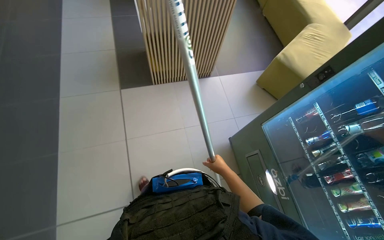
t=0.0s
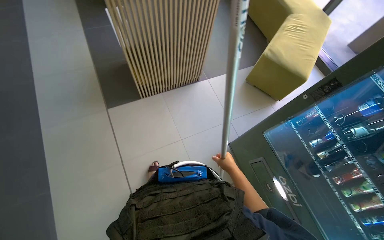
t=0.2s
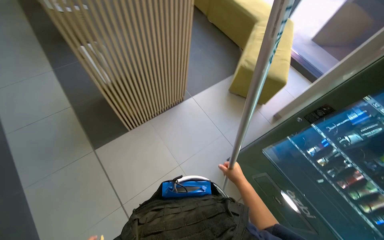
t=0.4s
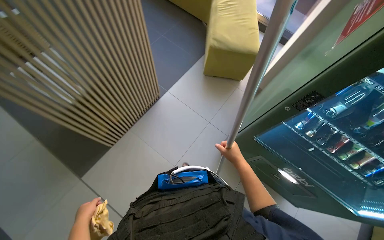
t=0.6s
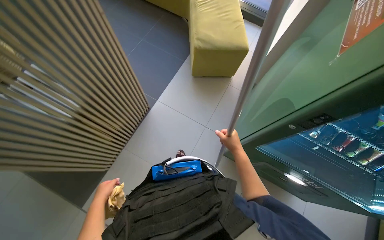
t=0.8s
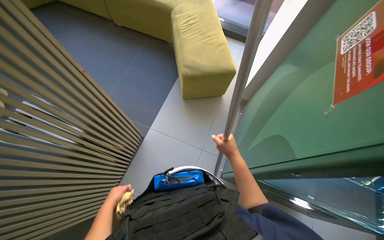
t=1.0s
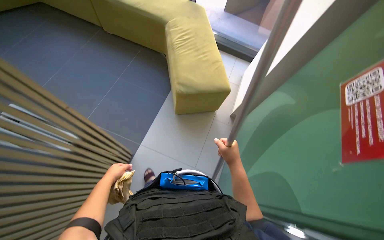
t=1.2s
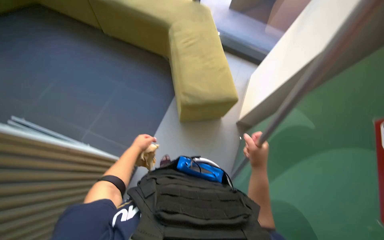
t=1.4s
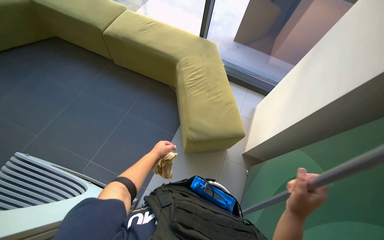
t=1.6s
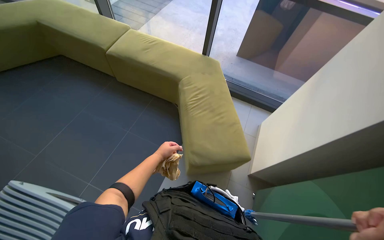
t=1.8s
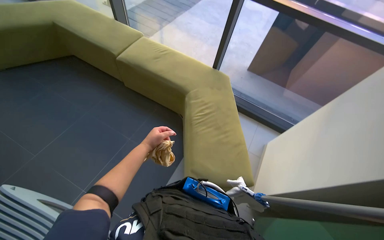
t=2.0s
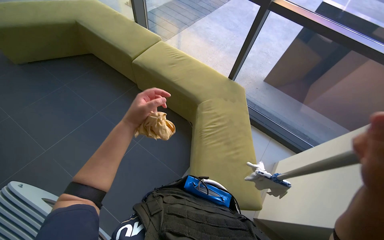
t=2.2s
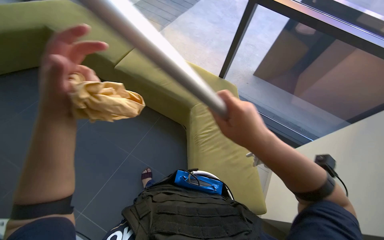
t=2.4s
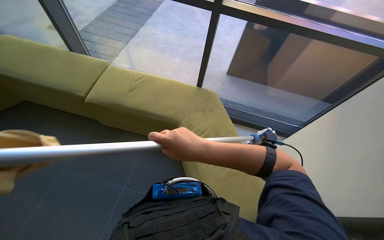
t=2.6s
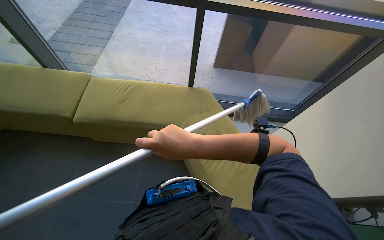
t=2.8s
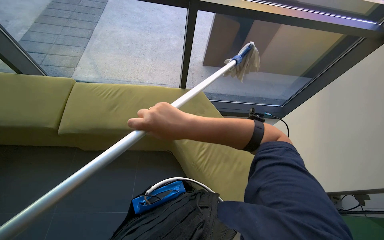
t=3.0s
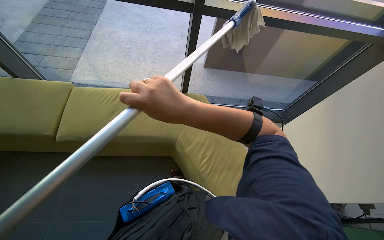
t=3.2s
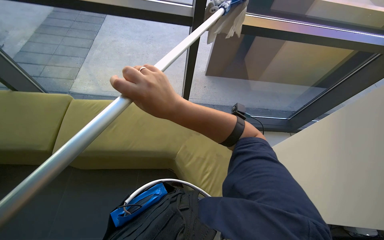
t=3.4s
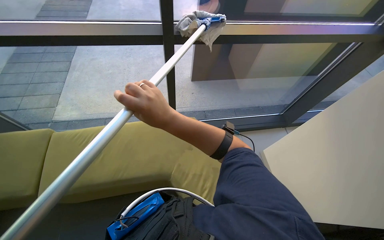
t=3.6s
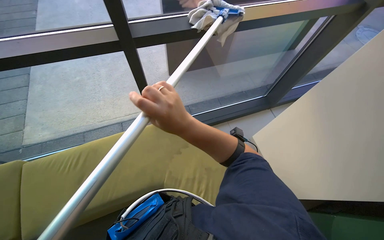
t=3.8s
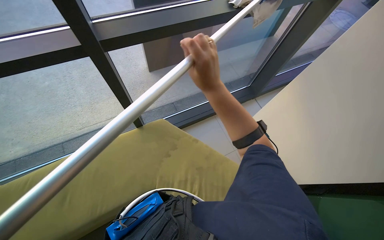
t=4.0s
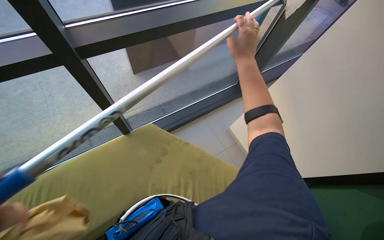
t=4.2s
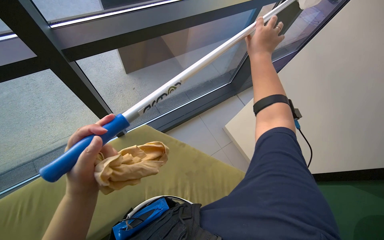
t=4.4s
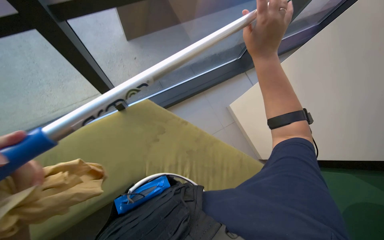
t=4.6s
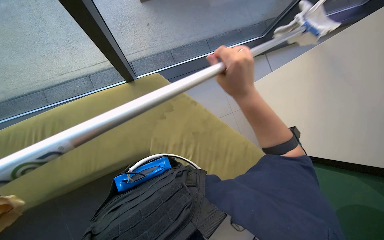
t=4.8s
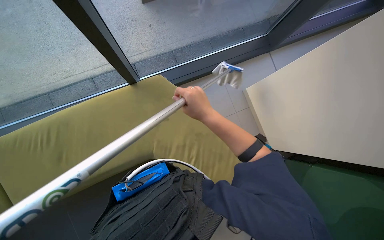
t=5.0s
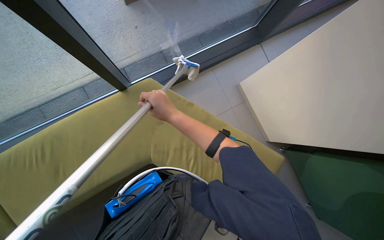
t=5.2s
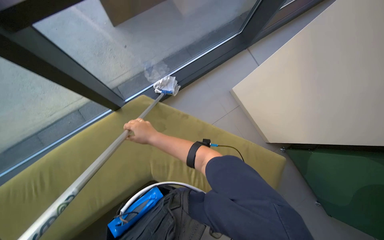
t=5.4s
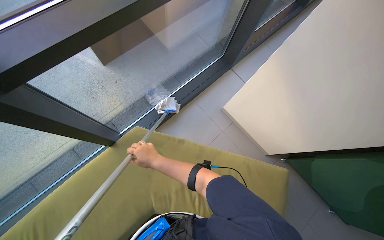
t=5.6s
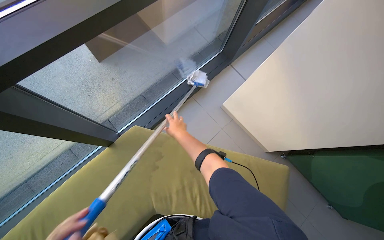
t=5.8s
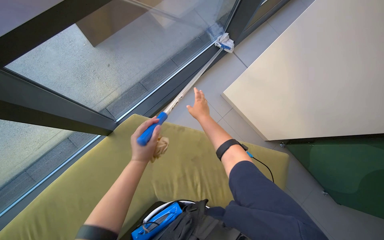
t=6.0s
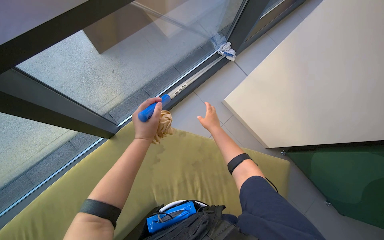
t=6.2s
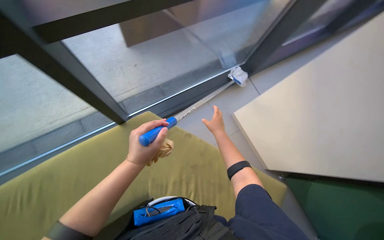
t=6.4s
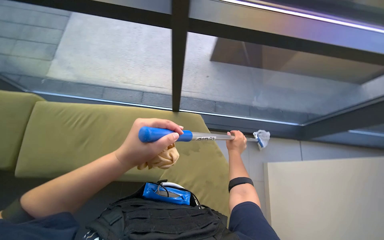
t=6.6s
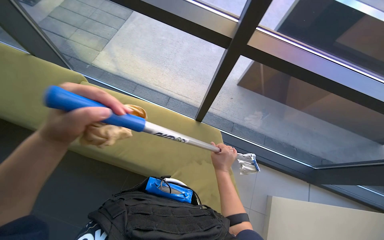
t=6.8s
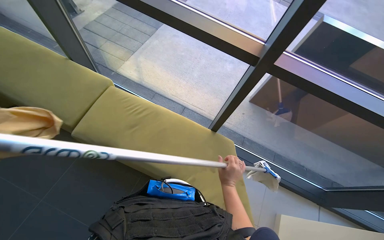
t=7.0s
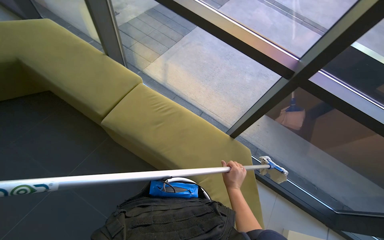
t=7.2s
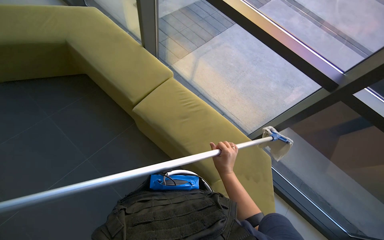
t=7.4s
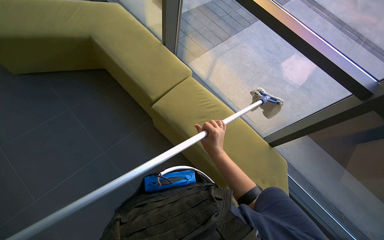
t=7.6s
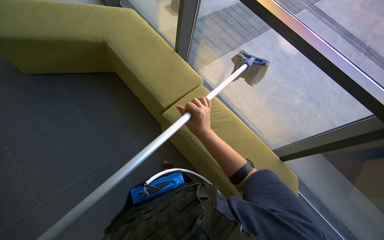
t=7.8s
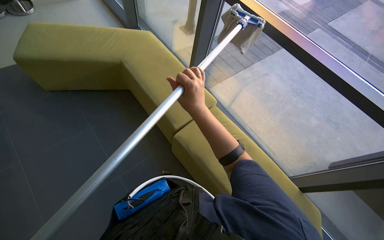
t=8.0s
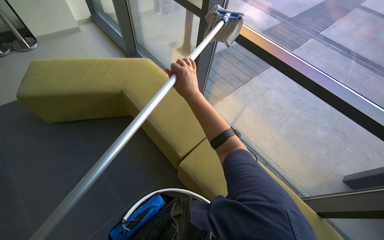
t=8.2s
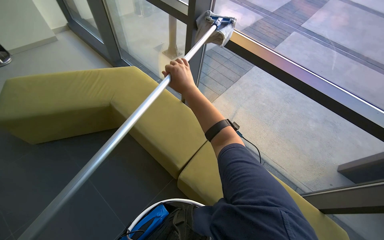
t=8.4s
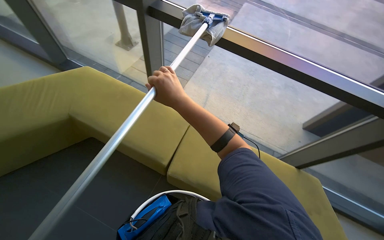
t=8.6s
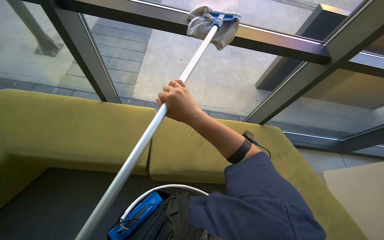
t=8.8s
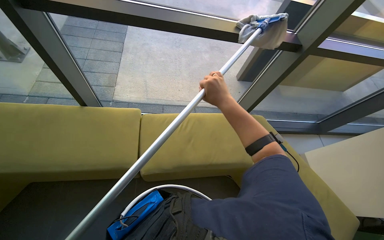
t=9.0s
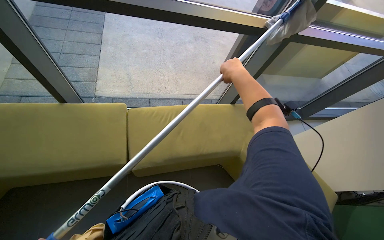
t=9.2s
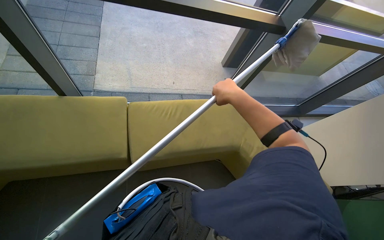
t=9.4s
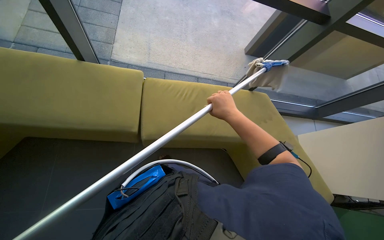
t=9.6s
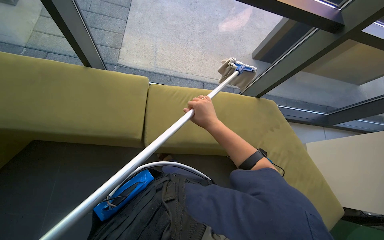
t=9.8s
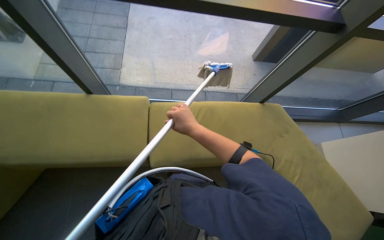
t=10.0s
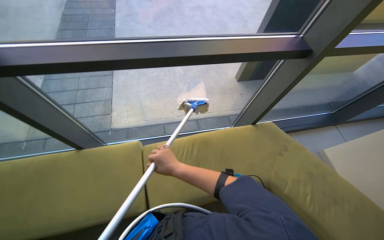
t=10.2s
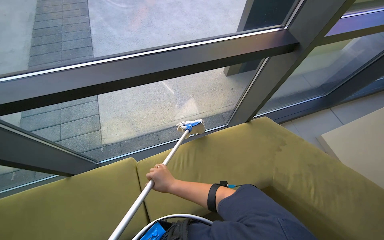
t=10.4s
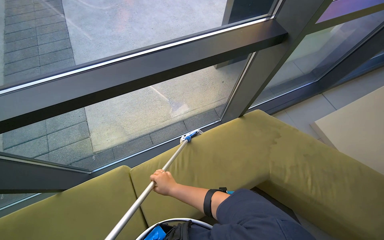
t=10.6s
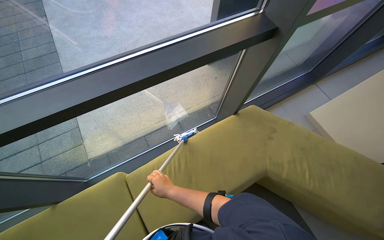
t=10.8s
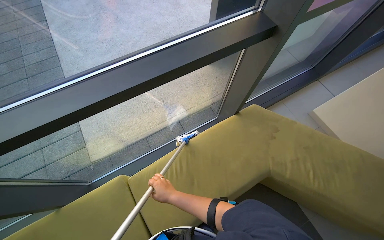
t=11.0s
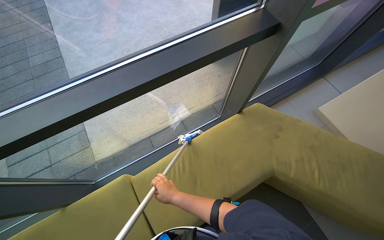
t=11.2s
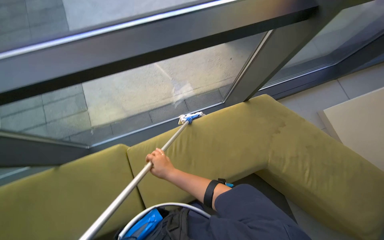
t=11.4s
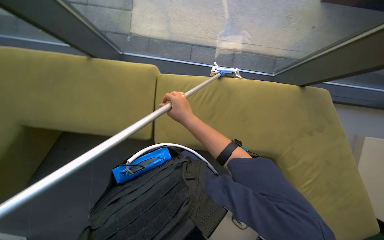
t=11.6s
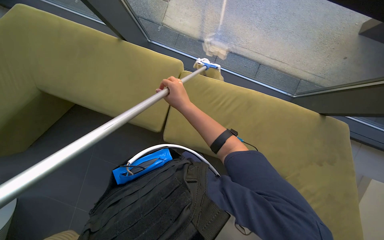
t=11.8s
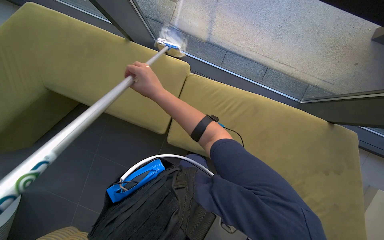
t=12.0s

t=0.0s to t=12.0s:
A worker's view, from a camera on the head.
Job: cleaning windows.
The whole recording: Cleaning large windows. The worker cleans large glass windows and their frames using a cloth and a squeegee on a pole.
t=0.0s to t=1.6s: The camera is carried about 80 cm. The head turns to the right by about 45 degrees.
t=1.6s to t=3.0s: The camera travels about 50 cm.
t=3.0s to t=4.4s: The head turns to the right by roughly 30 degrees.
t=4.4s to t=6.0s: The right hand is displaced farther from the camera, down the picture and to the left by some 40 cm.
t=7.6s to t=9.0s: The wearer looks roughly 40 degrees further to the right.
t=10.4s to t=12.0s: The wearer looks approximately 35 degrees further downward. Everything in view rotates some 45 degrees clockwise.

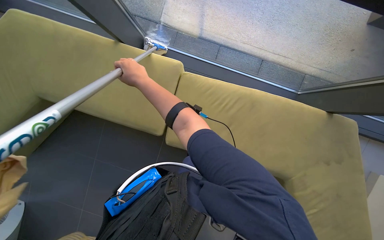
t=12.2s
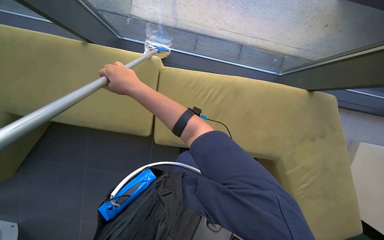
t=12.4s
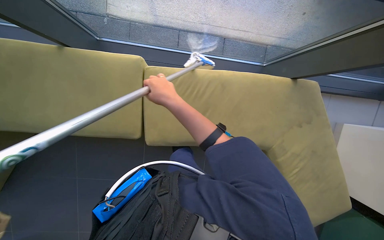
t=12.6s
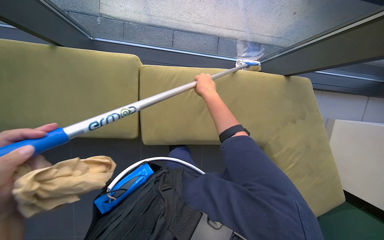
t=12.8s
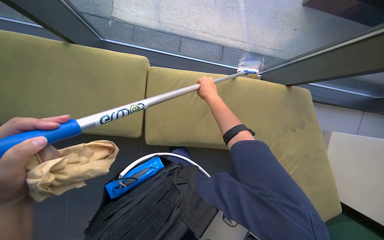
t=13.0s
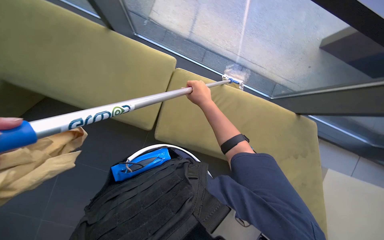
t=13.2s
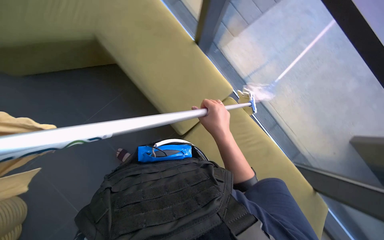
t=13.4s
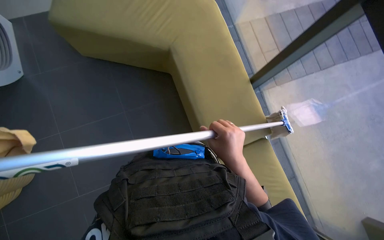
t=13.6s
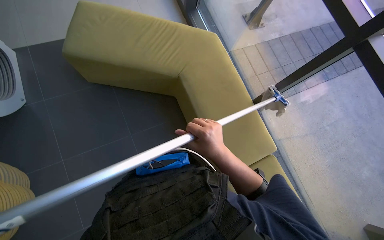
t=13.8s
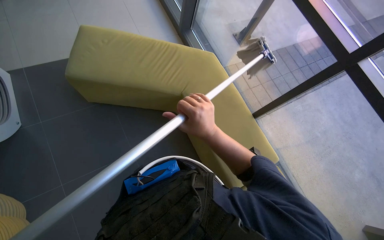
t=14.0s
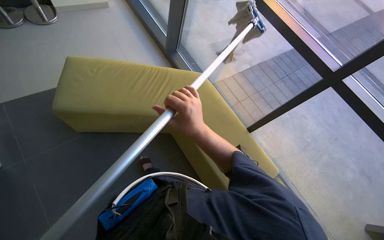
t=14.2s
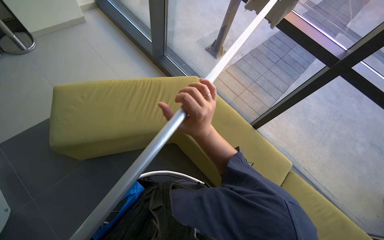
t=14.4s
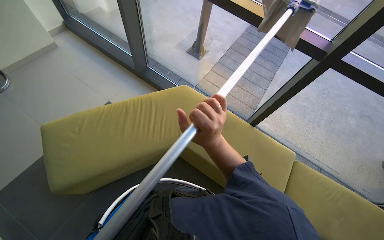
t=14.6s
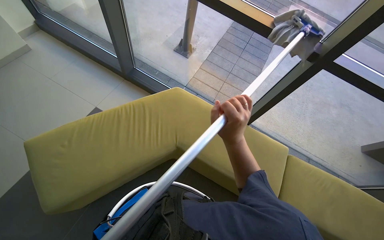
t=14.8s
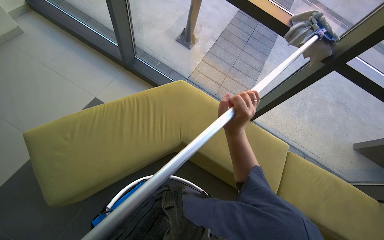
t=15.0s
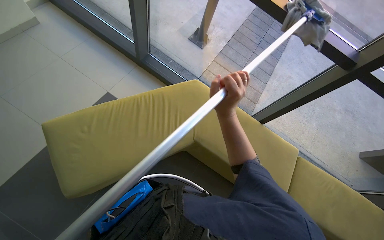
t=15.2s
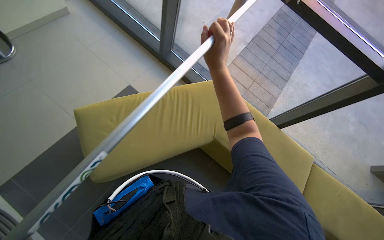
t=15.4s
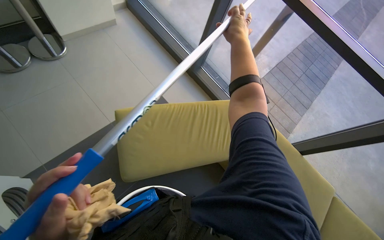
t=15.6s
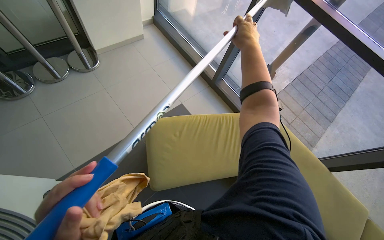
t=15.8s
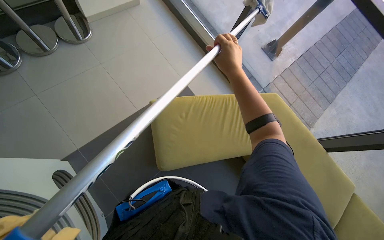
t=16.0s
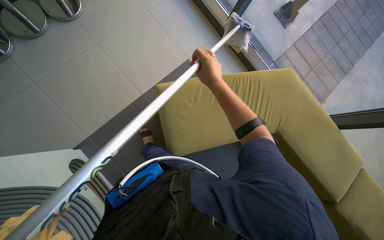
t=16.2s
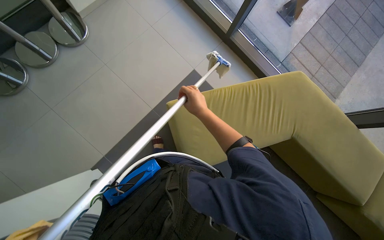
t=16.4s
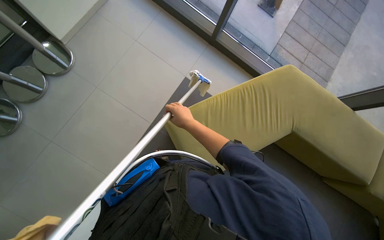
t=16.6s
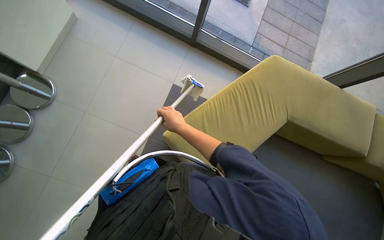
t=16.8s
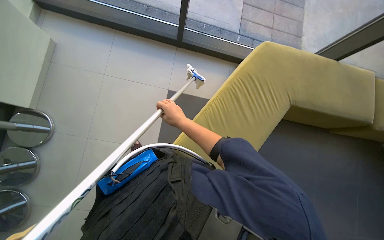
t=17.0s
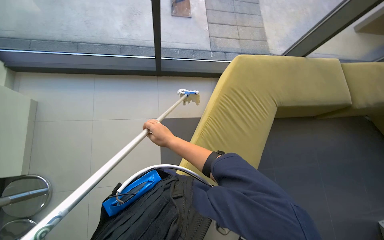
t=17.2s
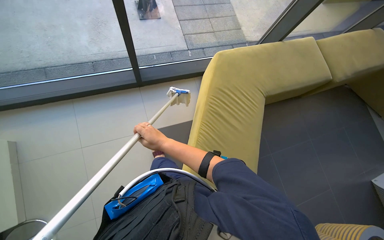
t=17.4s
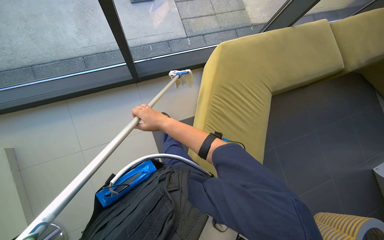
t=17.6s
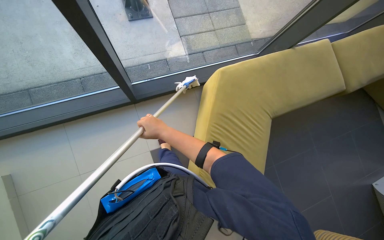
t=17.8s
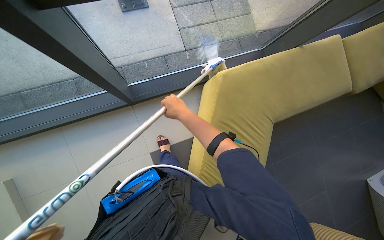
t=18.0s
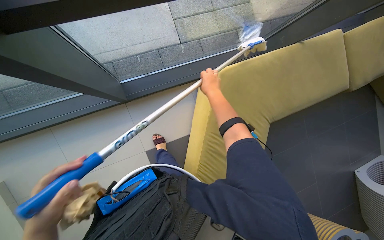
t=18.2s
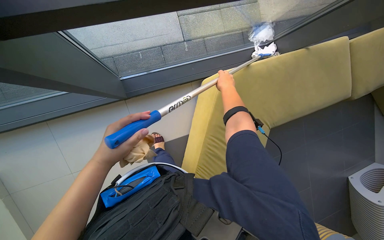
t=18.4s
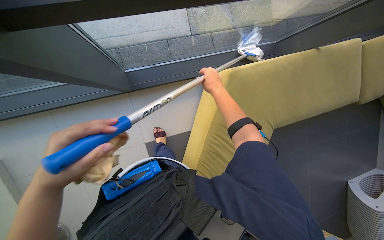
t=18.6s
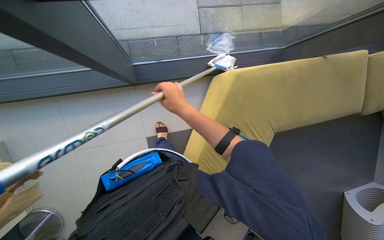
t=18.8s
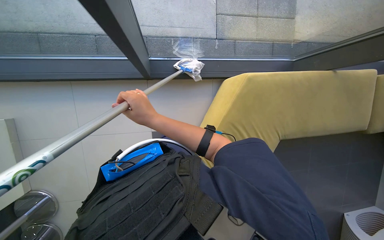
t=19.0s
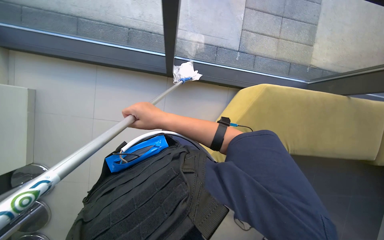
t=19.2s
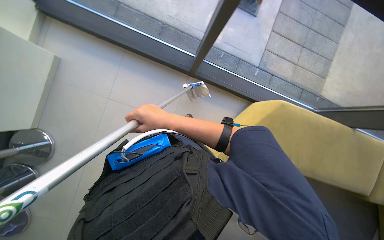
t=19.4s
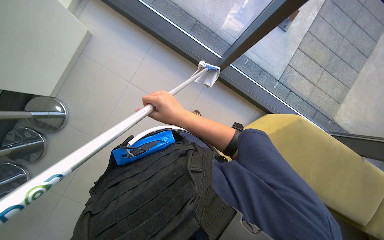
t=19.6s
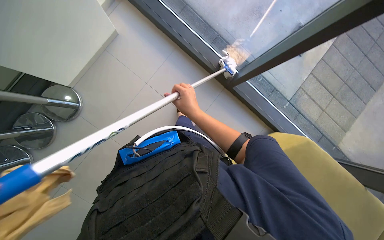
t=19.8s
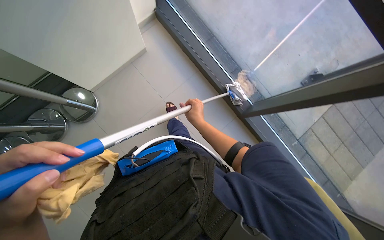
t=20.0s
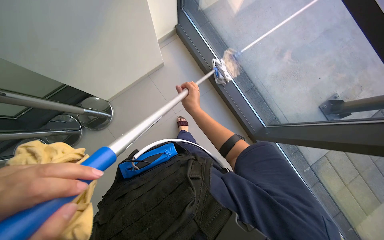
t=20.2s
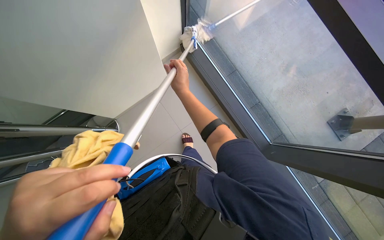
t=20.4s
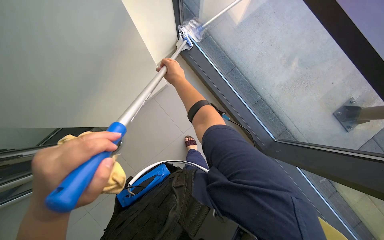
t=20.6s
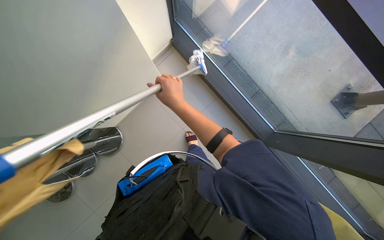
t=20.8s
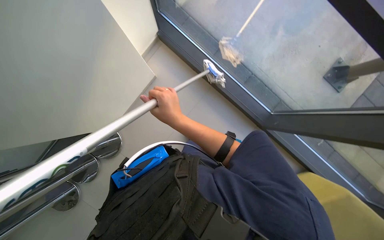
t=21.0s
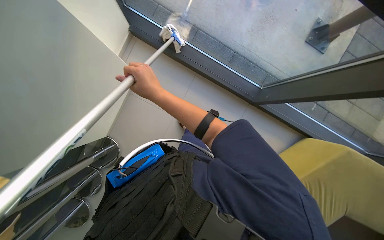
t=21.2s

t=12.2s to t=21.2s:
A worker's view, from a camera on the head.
Job: cleaning windows.
The whole recording: Cleaning large windows. The worker cleans large glass windows and their frames using a cloth and a squeegee on a pole.
t=13.8s to t=15.2s: The camera is carried to the left, about 1 m. The head turns to the right by some 20 degrees.
t=15.2s to t=16.6s: The head travels about 70 cm.
t=16.6s to t=18.2s: The camera travels roughly 70 cm. The head turns to the right by about 55 degrees.
t=18.2s to t=19.8s: The wearer moves about 40 cm. The scene rotates clockwise by approximately 55 degrees.
